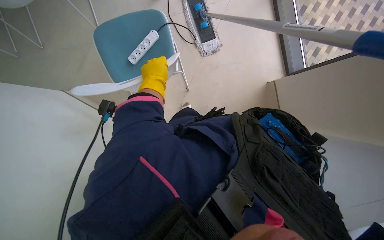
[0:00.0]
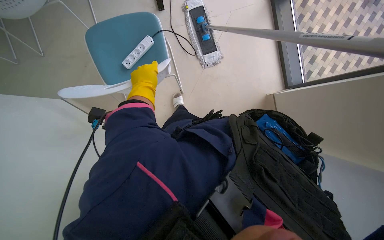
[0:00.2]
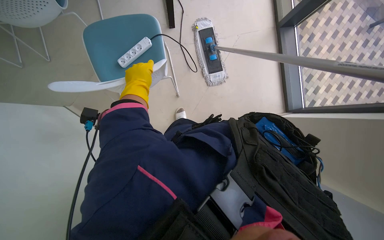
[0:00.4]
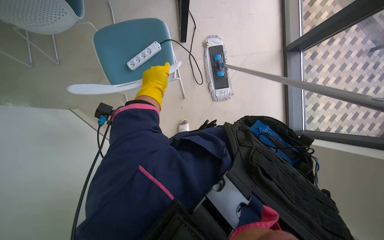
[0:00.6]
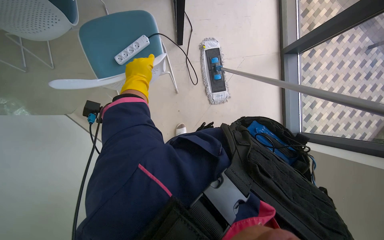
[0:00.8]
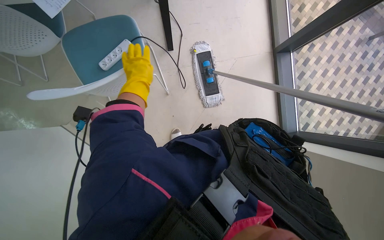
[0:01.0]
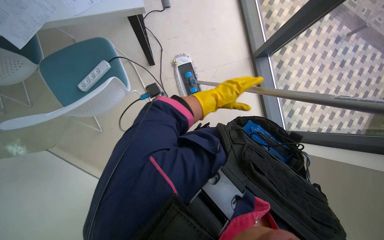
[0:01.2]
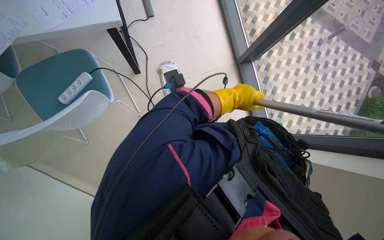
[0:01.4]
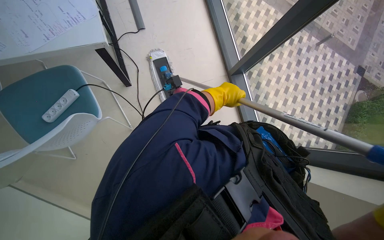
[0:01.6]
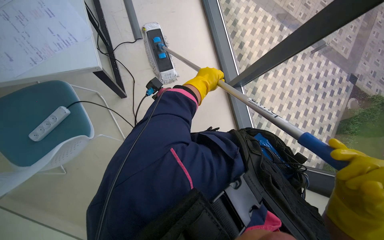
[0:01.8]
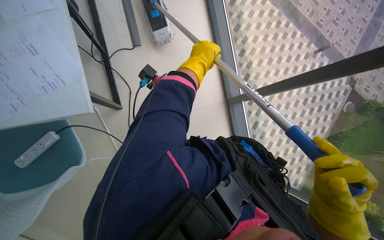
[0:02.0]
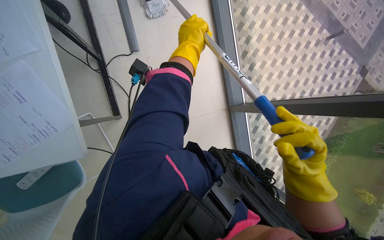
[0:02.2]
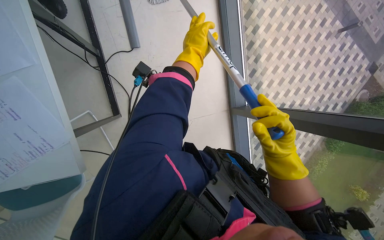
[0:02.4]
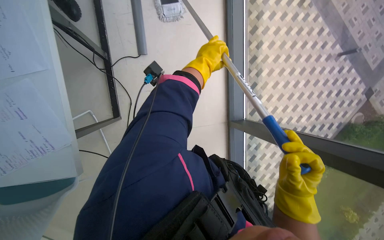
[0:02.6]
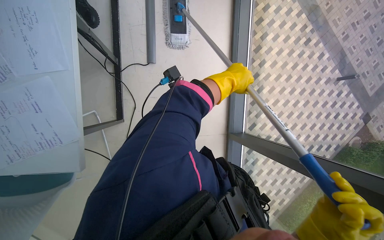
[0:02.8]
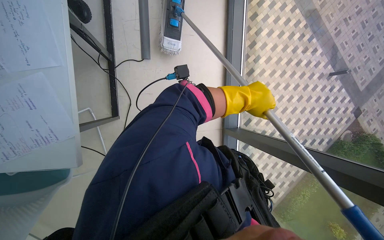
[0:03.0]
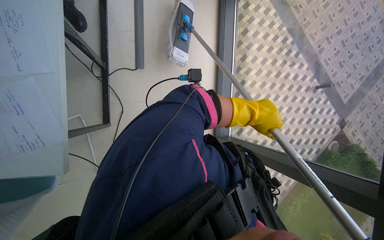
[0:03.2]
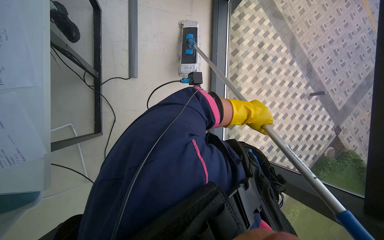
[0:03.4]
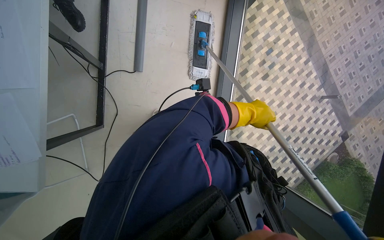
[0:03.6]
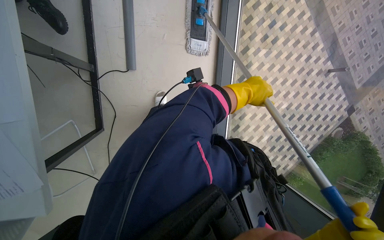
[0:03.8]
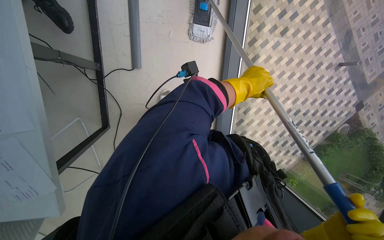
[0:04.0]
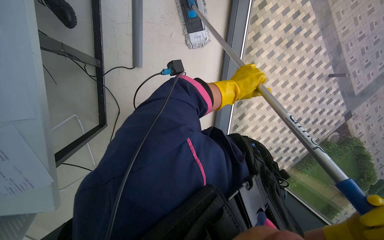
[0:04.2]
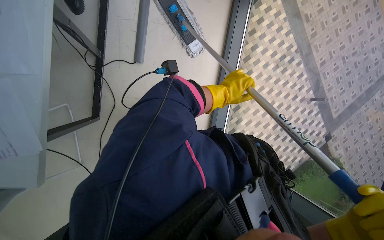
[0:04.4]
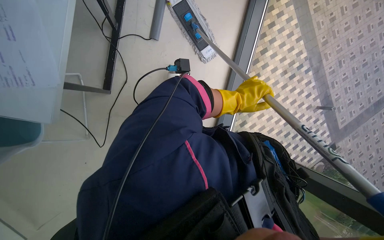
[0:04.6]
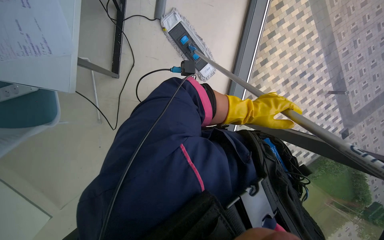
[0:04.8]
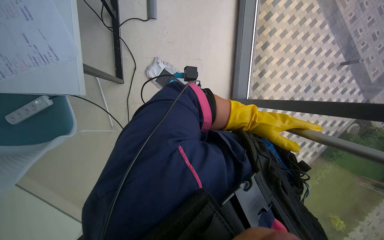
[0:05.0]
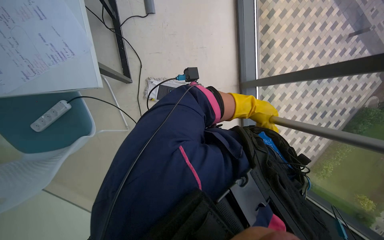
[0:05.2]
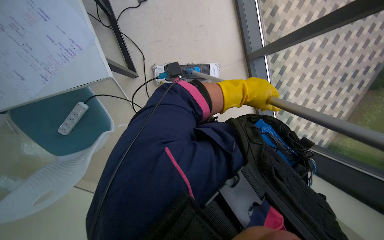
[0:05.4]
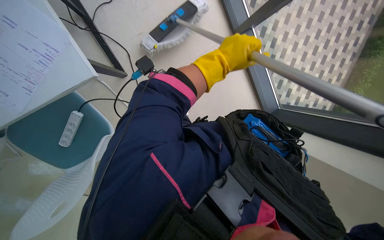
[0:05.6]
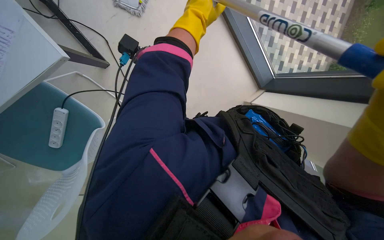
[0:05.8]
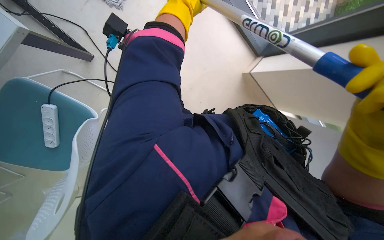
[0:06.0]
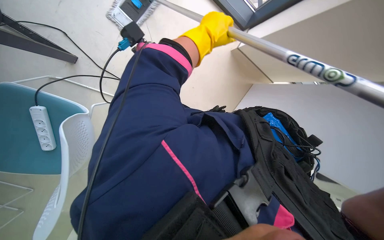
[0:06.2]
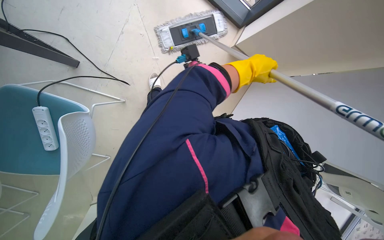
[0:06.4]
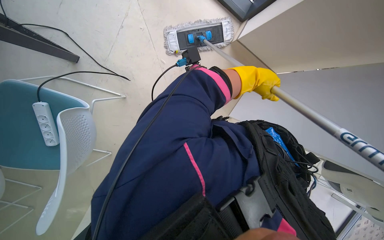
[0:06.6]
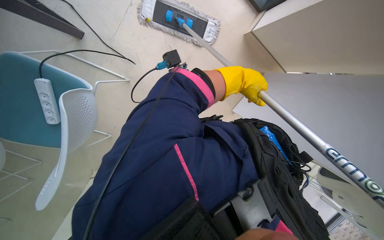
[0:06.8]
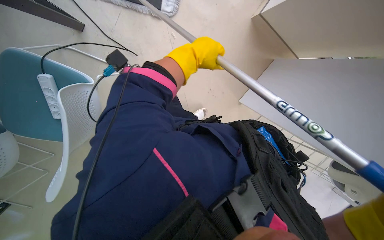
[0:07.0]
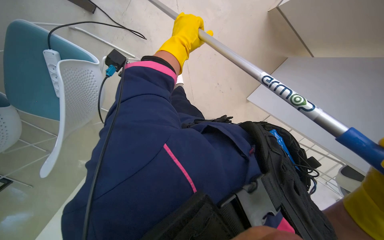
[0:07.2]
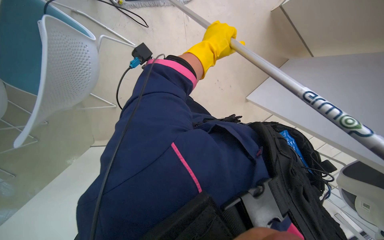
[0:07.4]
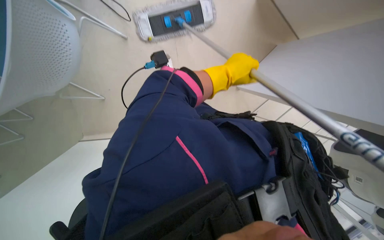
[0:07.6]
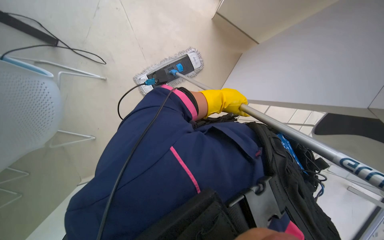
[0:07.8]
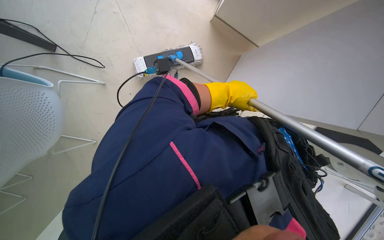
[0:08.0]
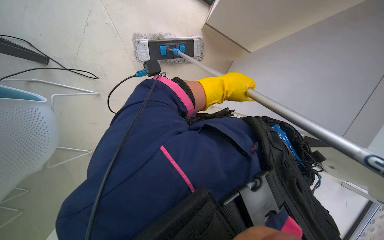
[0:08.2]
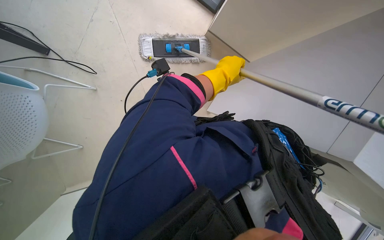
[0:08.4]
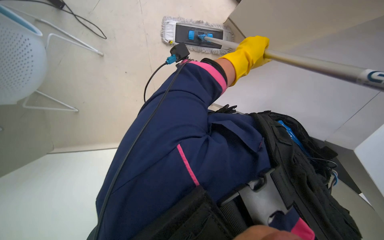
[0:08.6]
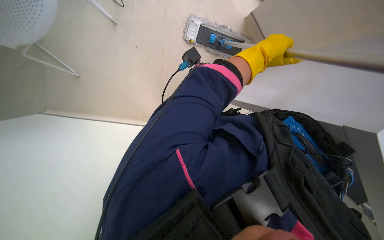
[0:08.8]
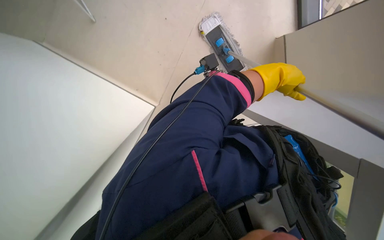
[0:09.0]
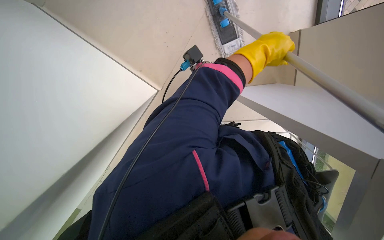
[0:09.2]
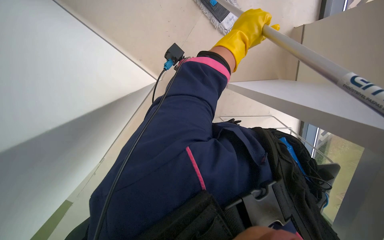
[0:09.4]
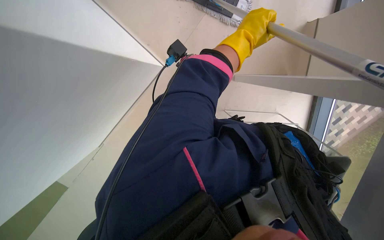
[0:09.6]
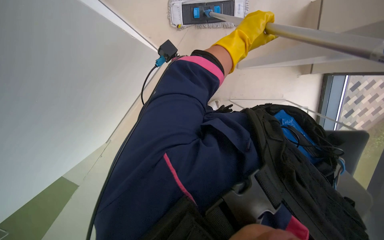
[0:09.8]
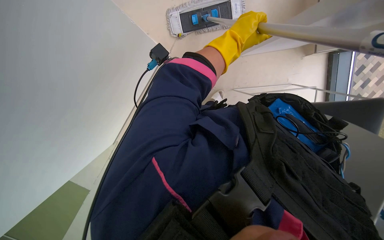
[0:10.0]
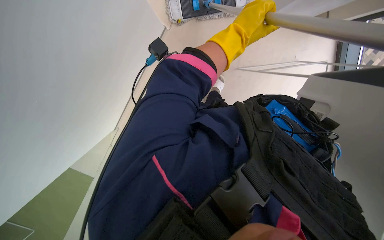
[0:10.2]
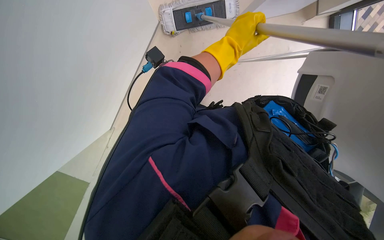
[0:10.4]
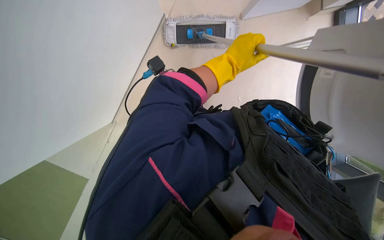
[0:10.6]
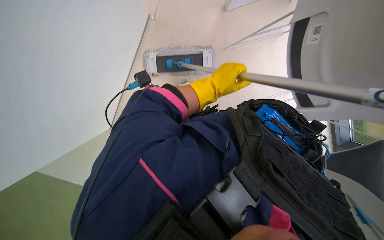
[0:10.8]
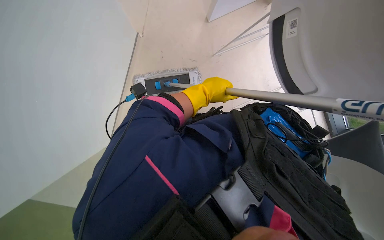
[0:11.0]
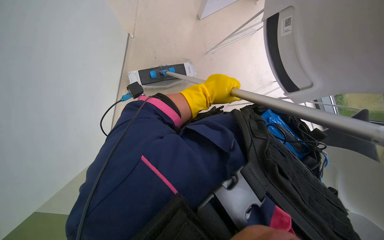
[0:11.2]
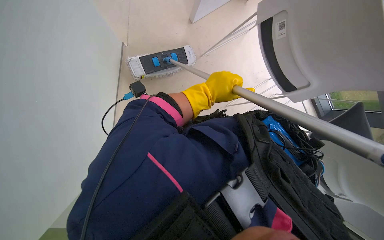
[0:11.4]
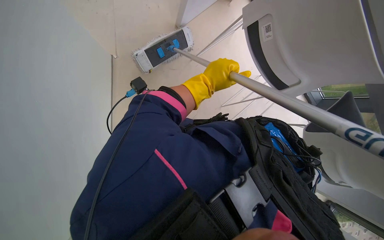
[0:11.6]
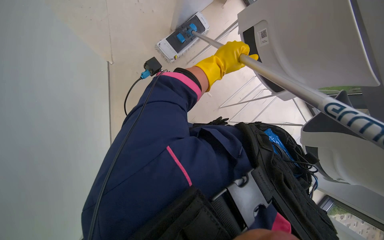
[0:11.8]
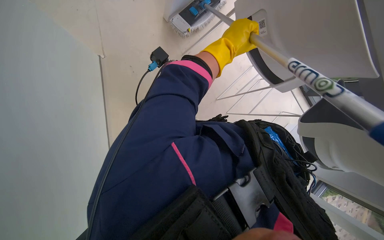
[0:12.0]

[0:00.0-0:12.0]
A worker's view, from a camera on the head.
Job: mopping floor.
The whole recording: Mopping office floor. The worker mops the office floor with a flat mop, periodically wringing it in a bucket.
0:00.0 to 0:01.6: The view tilts approximately 20 degrees upward.
0:06.0 to 0:07.6: The wearer looks approximately 15 degrees further downward.

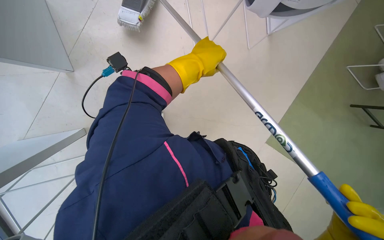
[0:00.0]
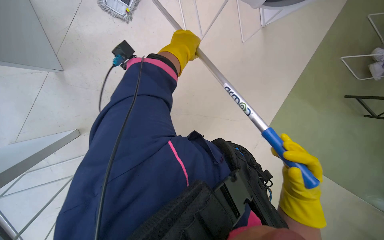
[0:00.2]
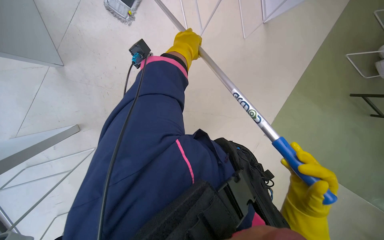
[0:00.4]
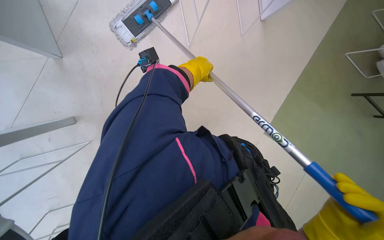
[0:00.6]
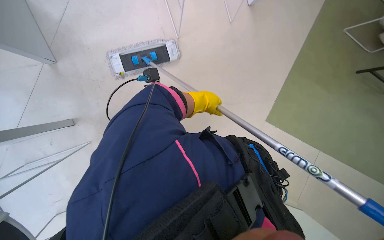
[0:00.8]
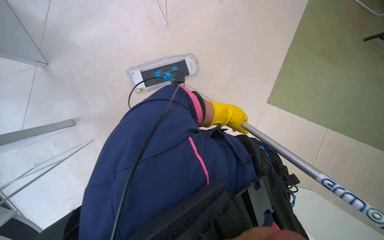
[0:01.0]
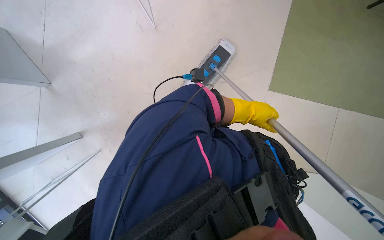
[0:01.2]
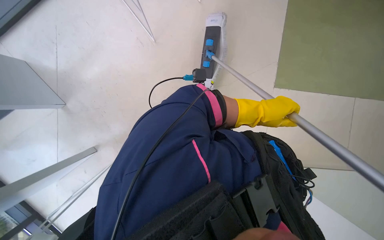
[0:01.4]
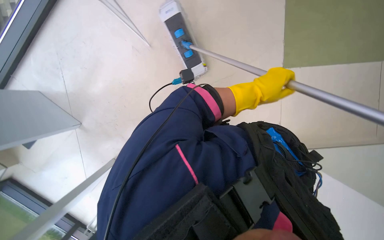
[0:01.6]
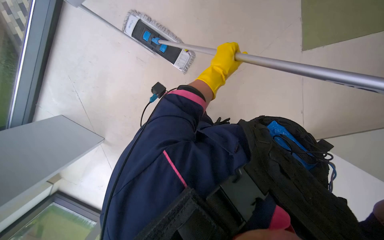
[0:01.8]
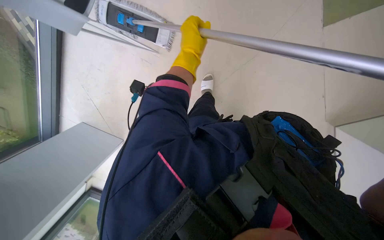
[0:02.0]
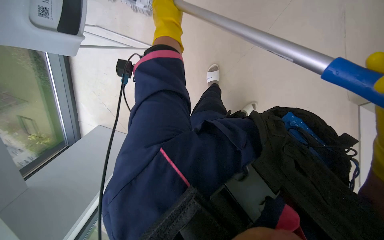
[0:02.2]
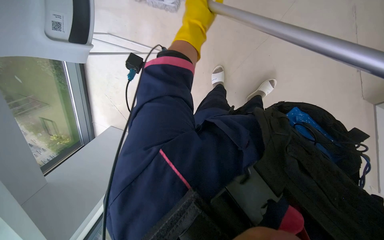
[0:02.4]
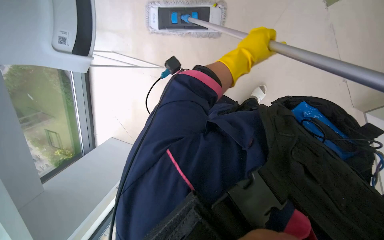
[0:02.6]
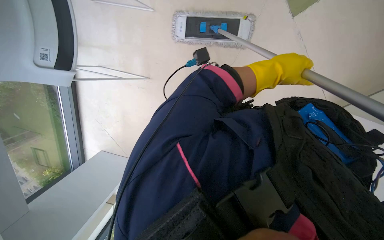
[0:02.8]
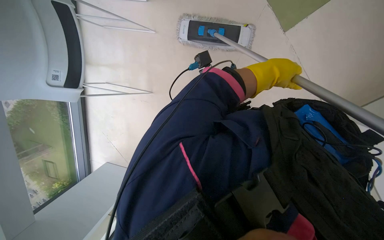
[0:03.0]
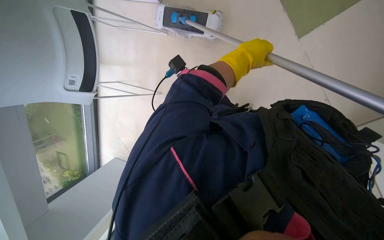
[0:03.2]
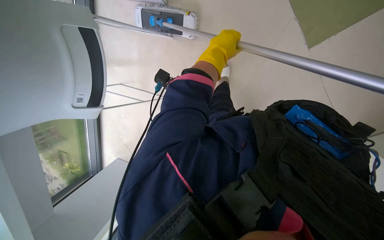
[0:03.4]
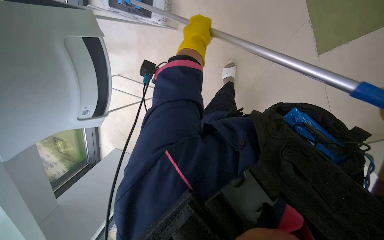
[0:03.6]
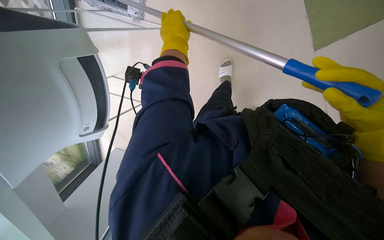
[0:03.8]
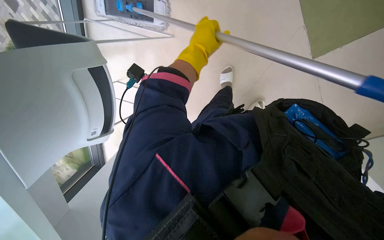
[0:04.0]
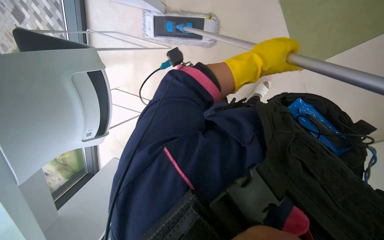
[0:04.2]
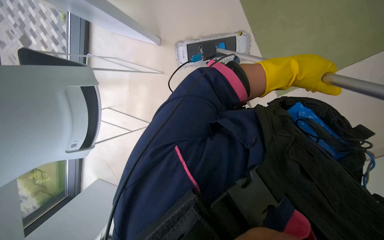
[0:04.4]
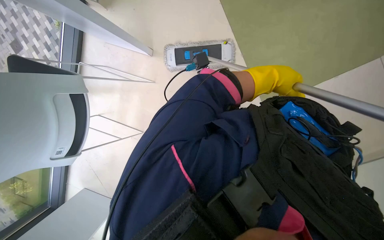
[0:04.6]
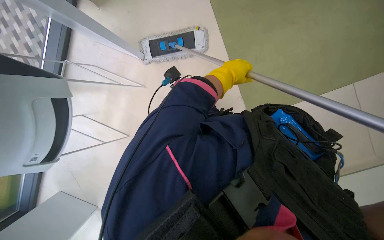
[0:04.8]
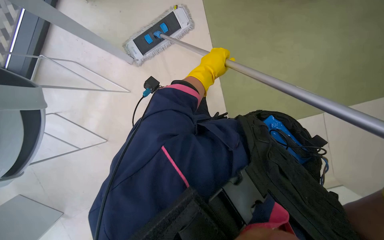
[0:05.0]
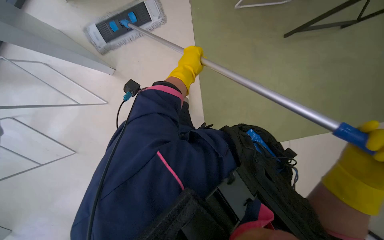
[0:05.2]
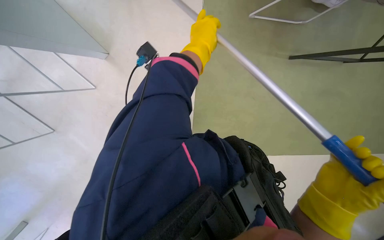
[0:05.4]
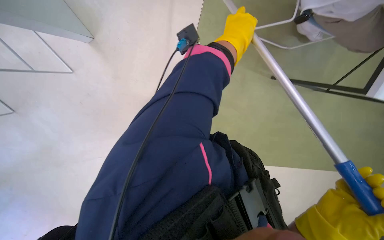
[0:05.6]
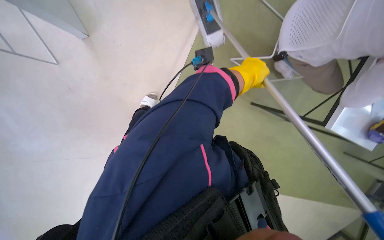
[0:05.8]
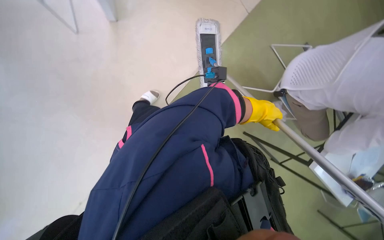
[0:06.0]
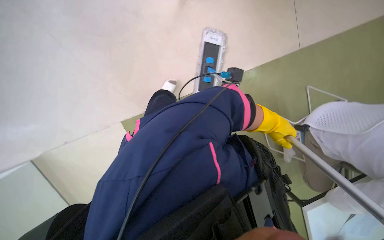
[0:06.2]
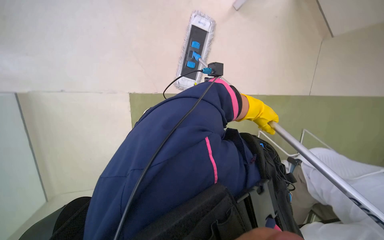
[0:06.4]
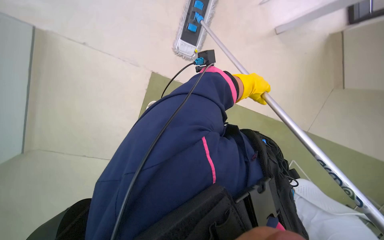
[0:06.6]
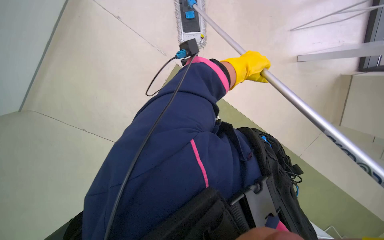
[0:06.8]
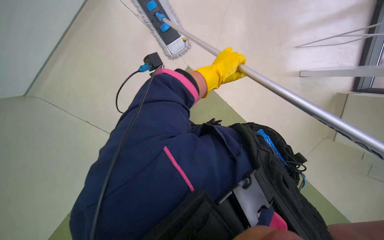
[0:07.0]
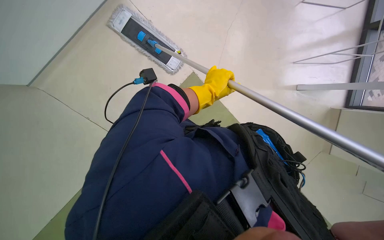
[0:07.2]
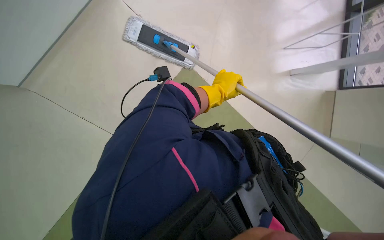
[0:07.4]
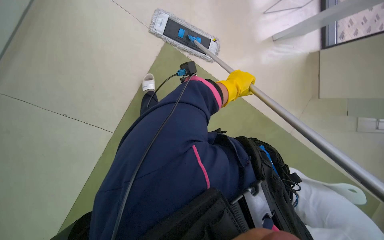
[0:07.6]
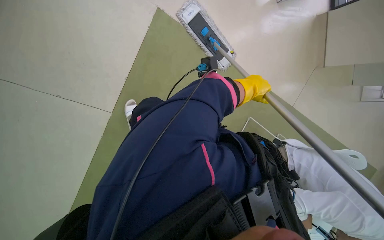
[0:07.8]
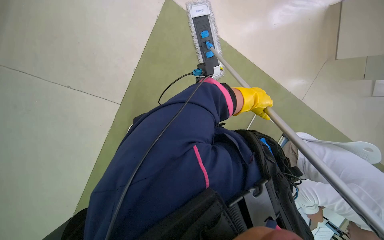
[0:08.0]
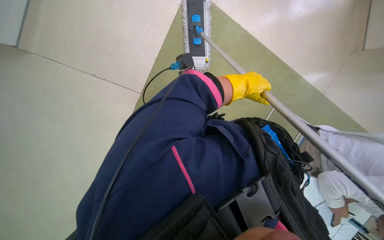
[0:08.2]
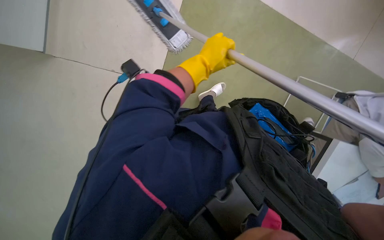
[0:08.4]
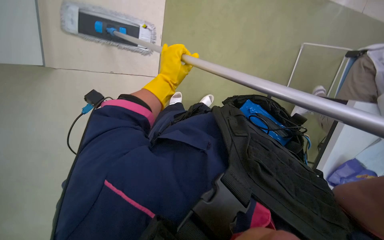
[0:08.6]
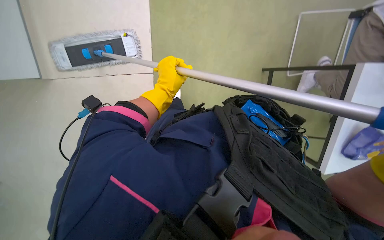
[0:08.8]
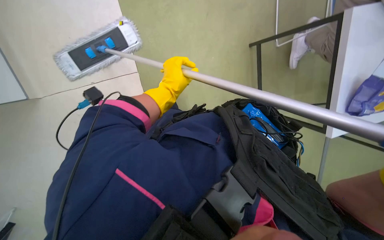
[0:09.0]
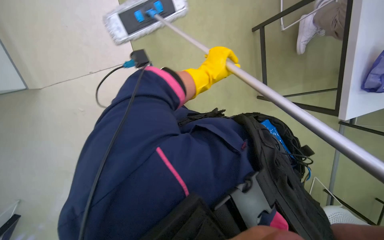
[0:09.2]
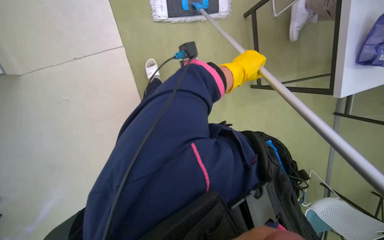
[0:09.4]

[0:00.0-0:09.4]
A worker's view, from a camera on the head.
Job: mopping floor.
The whole recording: Mopping office floor. The worker mops the office floor with a flat mop, periodically wringing it in a bucket.
0:00.0 to 0:01.6: The camera is aimed approximately 15 degrees further to the left.
0:01.6 to 0:03.2: The view pans to the left by some 20 degrees.
0:04.8 to 0:06.2: The view swings about 25 degrees to the right. The view tips upward by some 15 degrees. The scene turns about 25 degrees clockwise in the picture.
